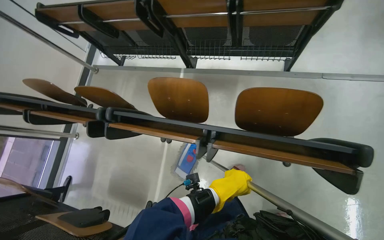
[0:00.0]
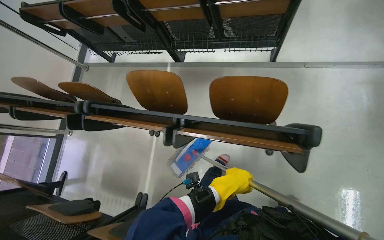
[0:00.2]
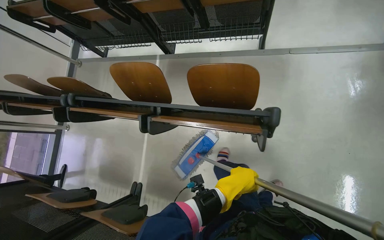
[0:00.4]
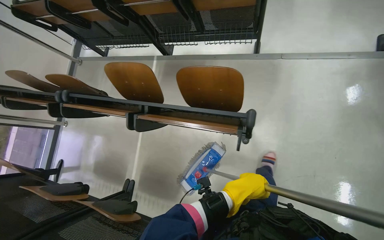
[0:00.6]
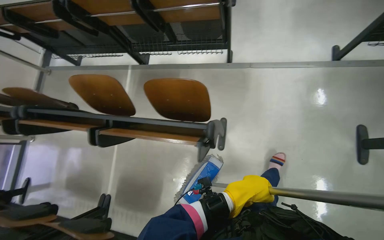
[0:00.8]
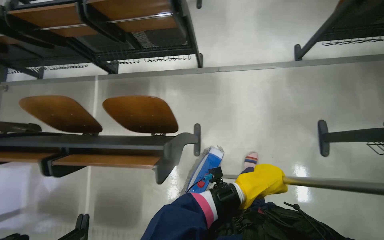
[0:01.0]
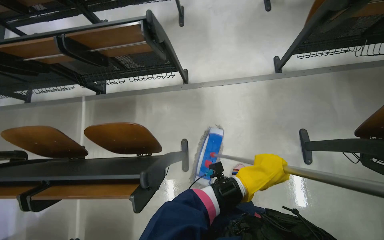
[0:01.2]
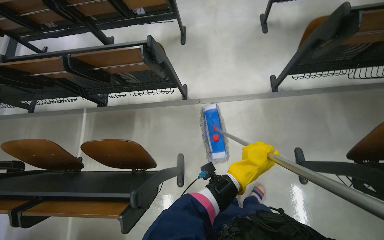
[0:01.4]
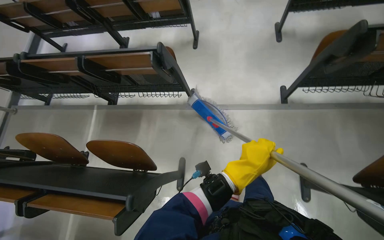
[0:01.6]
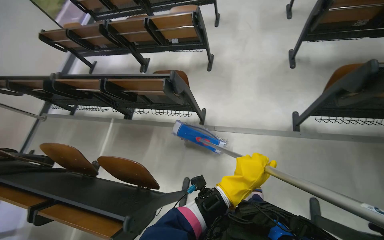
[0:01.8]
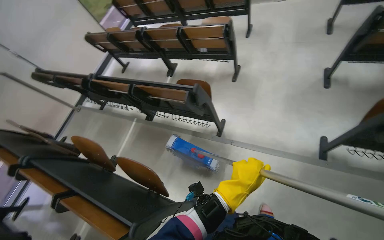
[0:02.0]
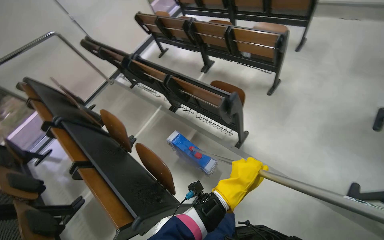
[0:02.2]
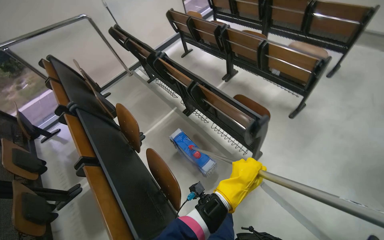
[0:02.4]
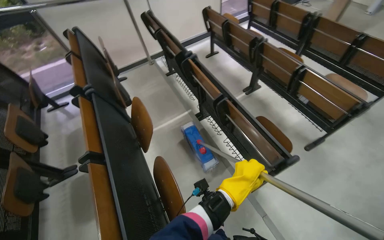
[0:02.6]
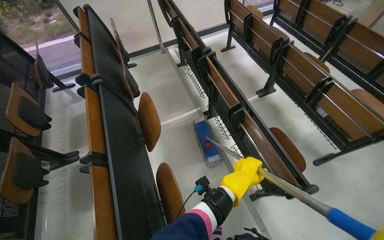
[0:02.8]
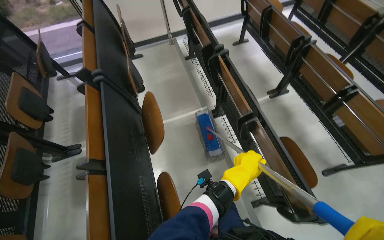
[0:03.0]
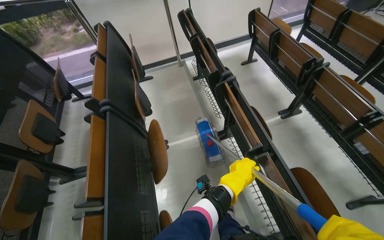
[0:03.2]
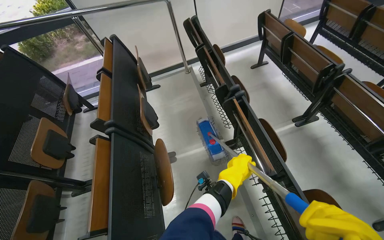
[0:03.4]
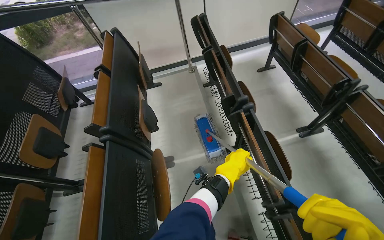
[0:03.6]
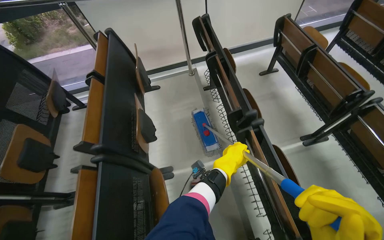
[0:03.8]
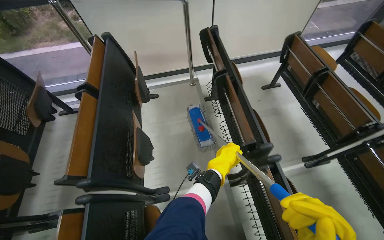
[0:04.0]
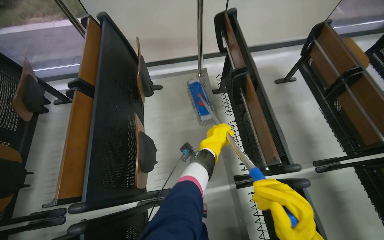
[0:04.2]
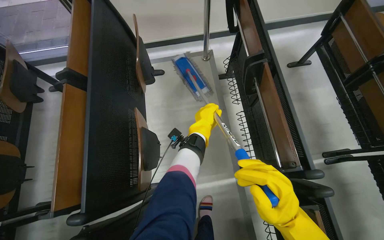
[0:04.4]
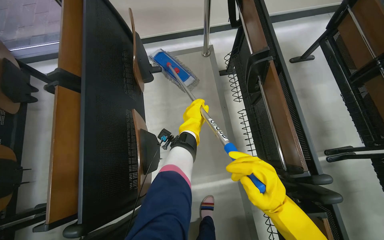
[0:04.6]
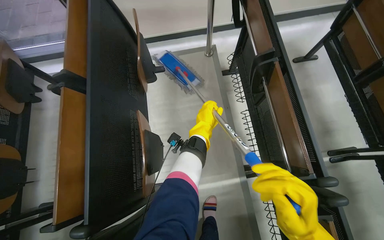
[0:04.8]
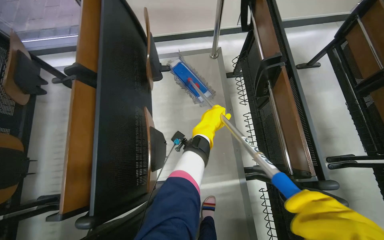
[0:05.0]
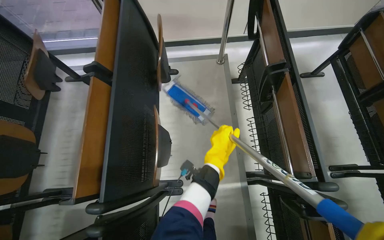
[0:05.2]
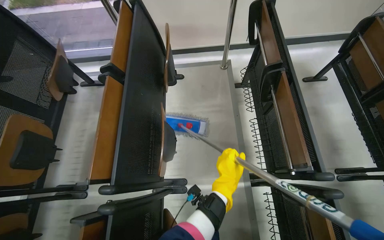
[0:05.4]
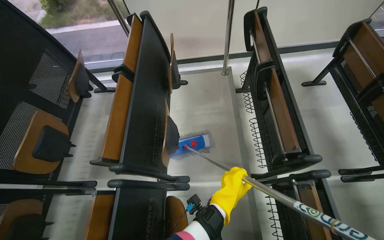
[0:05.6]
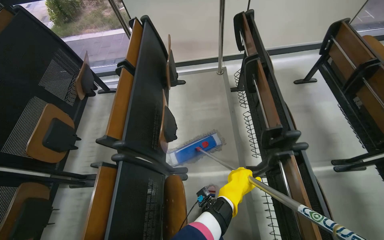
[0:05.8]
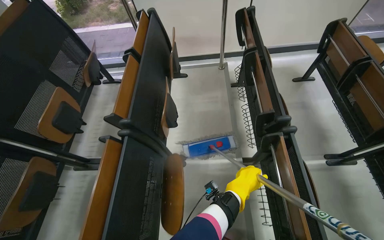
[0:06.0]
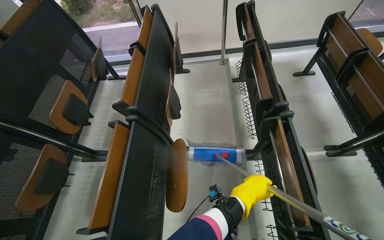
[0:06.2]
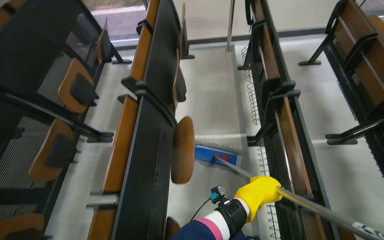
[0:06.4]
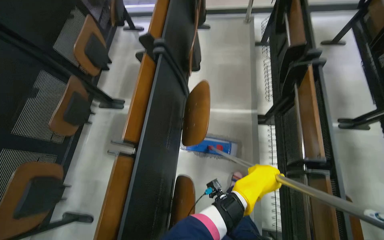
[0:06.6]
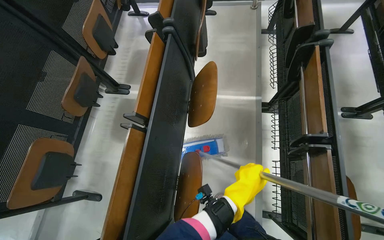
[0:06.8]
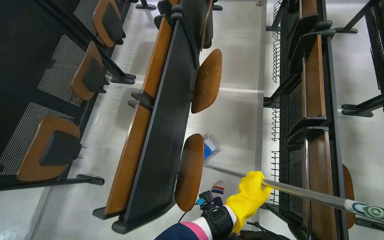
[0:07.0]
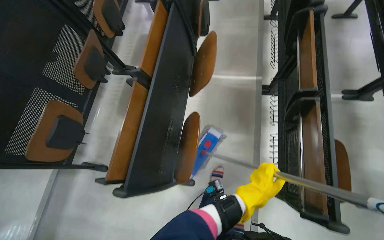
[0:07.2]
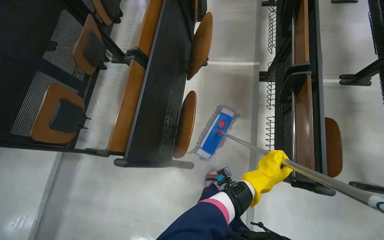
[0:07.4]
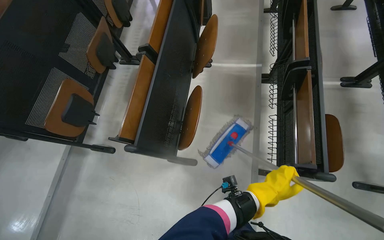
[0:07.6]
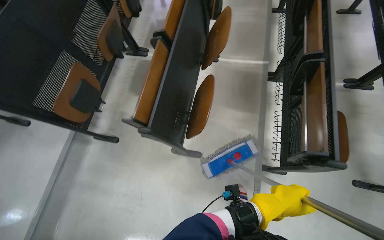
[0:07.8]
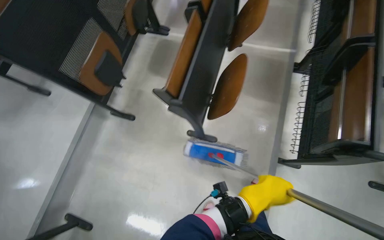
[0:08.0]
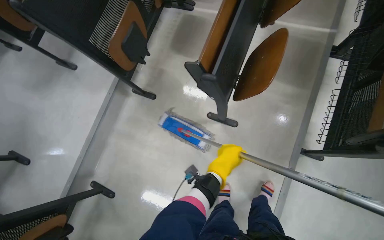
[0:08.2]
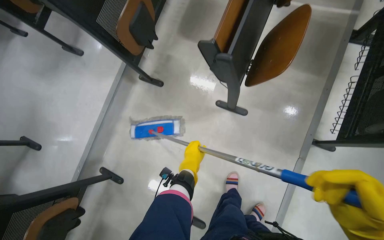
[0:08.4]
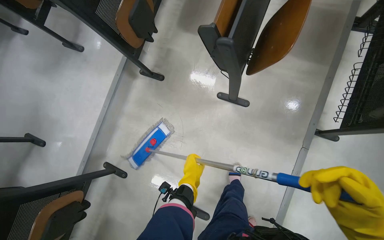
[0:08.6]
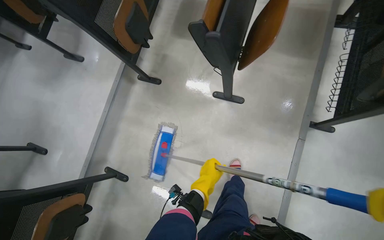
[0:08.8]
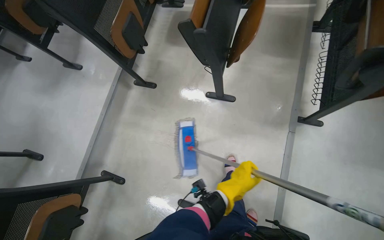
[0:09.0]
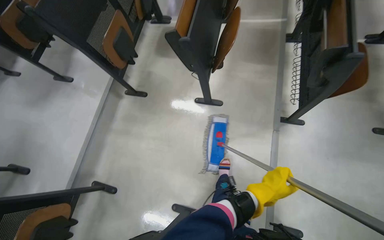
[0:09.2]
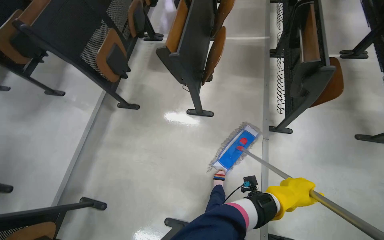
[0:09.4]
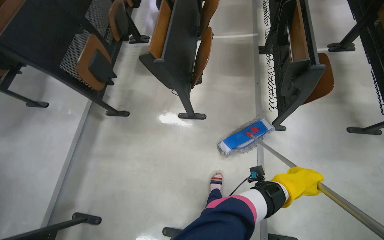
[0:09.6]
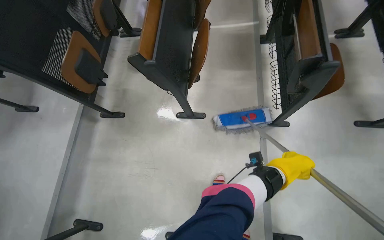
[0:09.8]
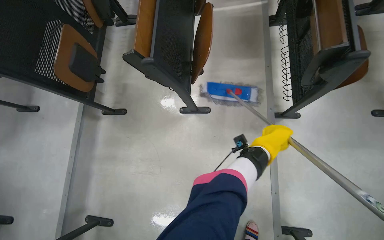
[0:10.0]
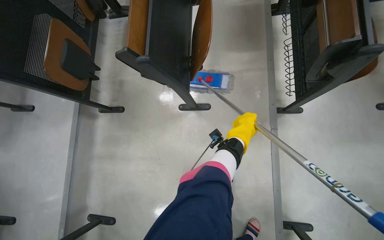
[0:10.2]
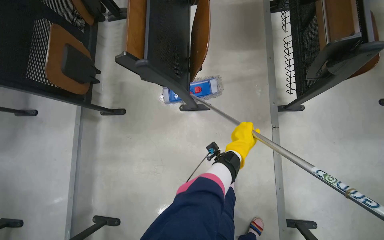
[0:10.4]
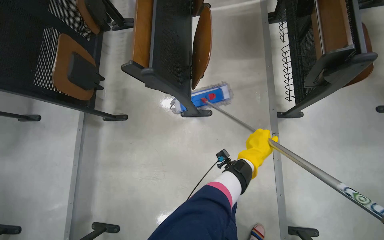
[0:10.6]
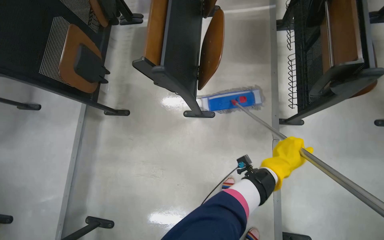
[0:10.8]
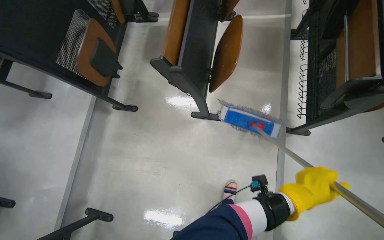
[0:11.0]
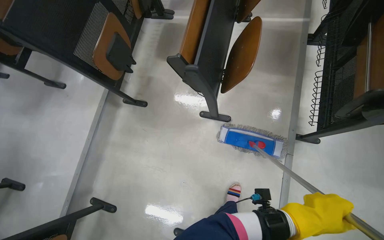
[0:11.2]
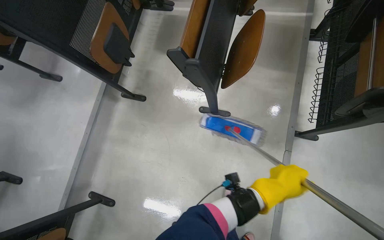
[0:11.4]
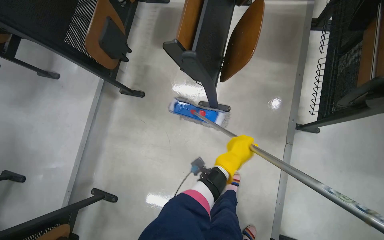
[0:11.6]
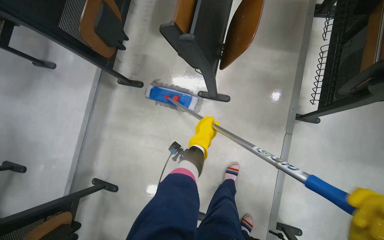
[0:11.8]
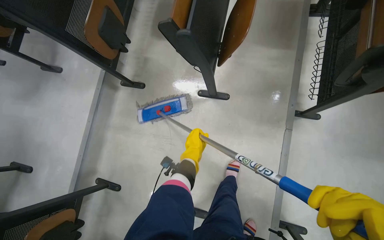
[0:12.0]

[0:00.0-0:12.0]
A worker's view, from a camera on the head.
Job: mopping floor.
The whole recording: Mopping lecture hall floor. The worker mops the floor of the lecture hall, moving between rows of seats.
0:00.0 to 0:01.6: The wearer moves to the right, roughly 90 cm.
0:01.6 to 0:03.0: The camera travels approximately 70 cm. The head turns to the left by about 65 degrees.
0:03.0 to 0:04.4: The head travels roughly 1 m.
0:04.4 to 0:06.0: The camera travels approximately 50 cm.
0:06.0 to 0:07.6: The head travels roughly 80 cm.
0:07.6 to 0:09.0: The camera travels some 60 cm.
0:09.0 to 0:10.4: The left hand moves up the picture and farther from the camera, about 30 cm.
0:10.4 to 0:12.0: The left hand heads to the left, covering roughly 25 cm.

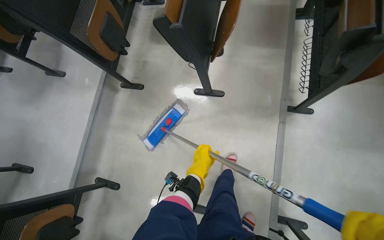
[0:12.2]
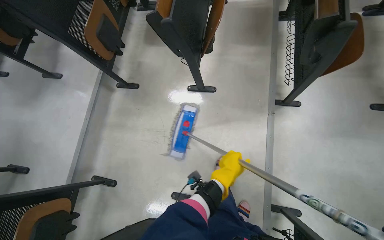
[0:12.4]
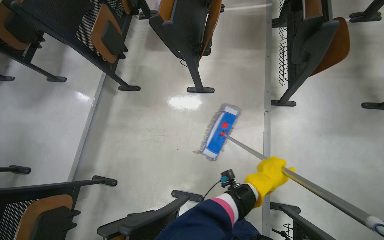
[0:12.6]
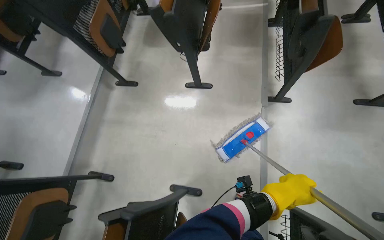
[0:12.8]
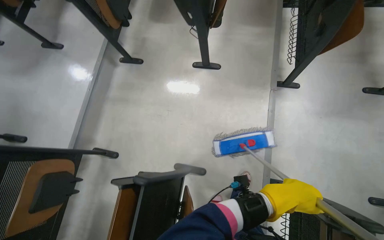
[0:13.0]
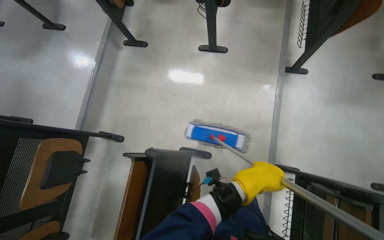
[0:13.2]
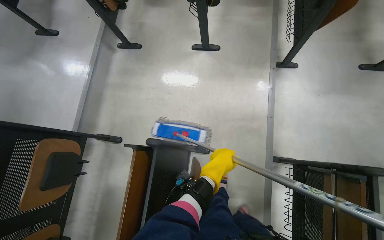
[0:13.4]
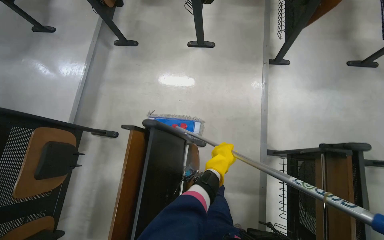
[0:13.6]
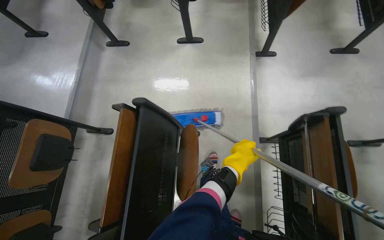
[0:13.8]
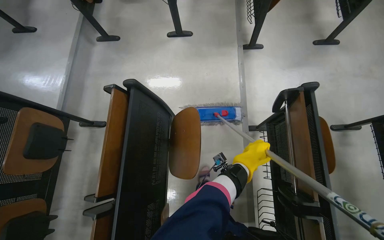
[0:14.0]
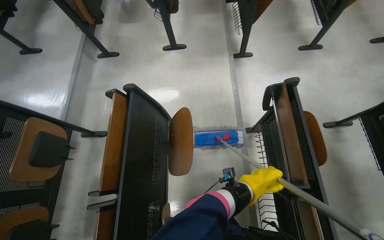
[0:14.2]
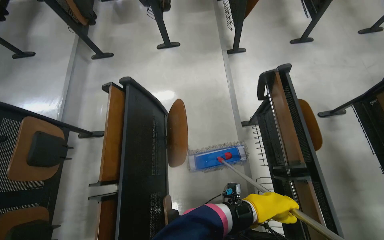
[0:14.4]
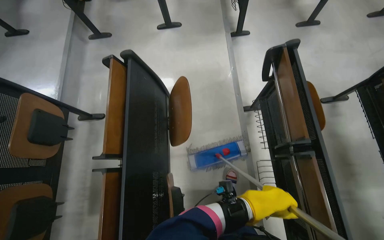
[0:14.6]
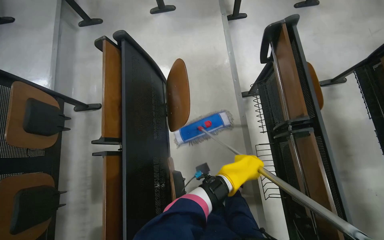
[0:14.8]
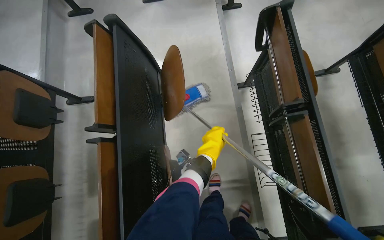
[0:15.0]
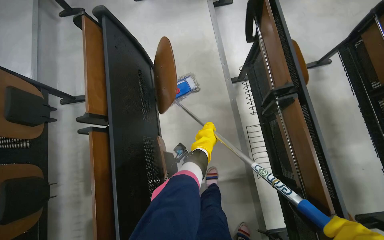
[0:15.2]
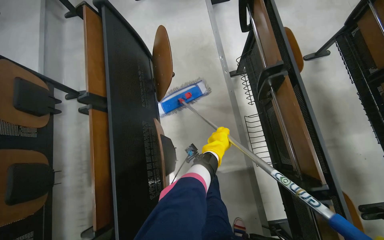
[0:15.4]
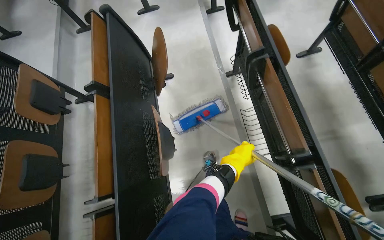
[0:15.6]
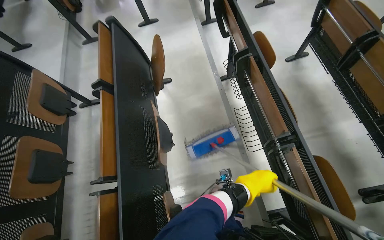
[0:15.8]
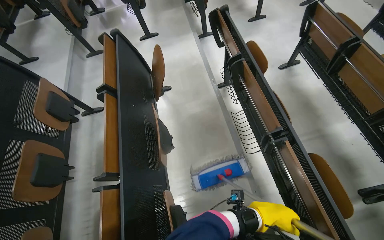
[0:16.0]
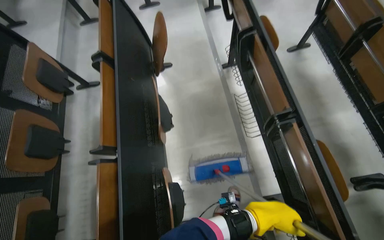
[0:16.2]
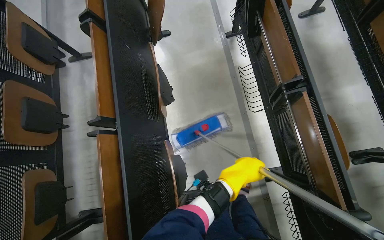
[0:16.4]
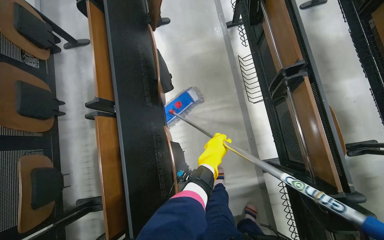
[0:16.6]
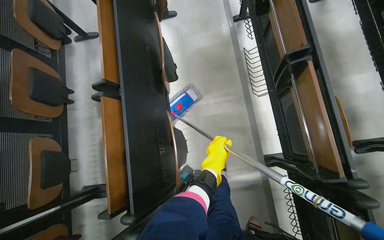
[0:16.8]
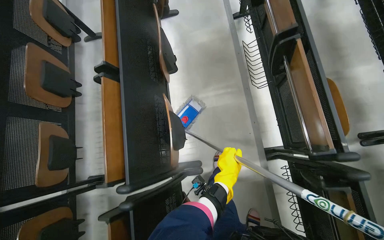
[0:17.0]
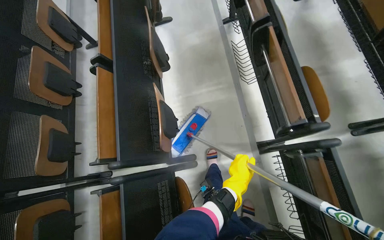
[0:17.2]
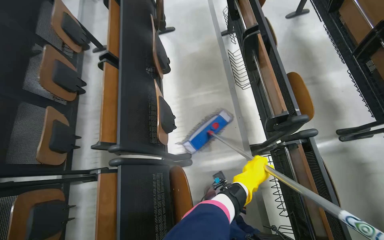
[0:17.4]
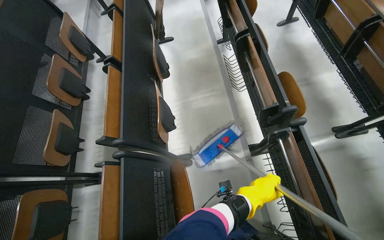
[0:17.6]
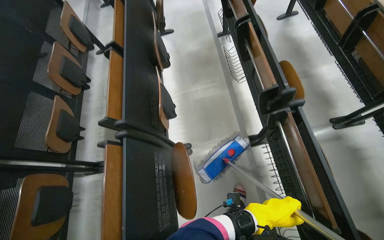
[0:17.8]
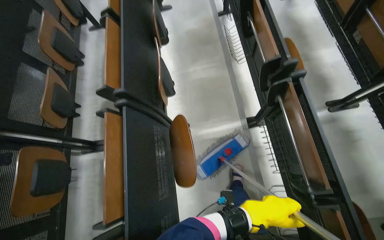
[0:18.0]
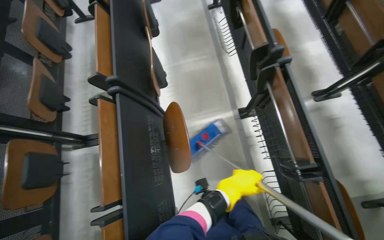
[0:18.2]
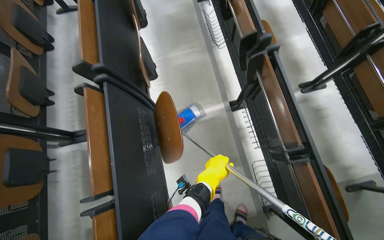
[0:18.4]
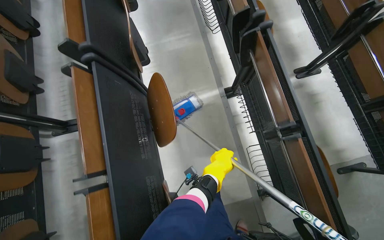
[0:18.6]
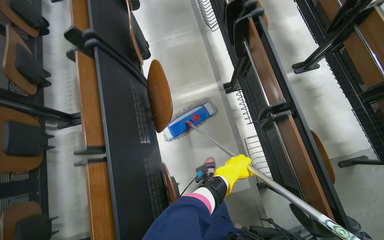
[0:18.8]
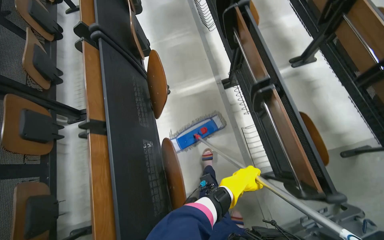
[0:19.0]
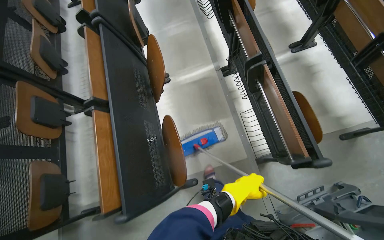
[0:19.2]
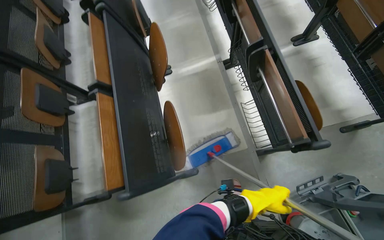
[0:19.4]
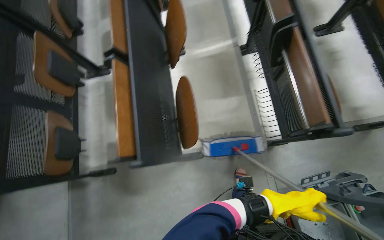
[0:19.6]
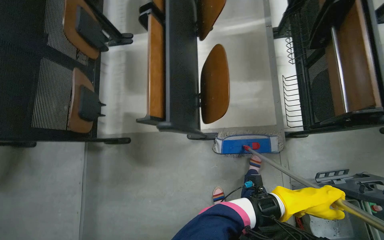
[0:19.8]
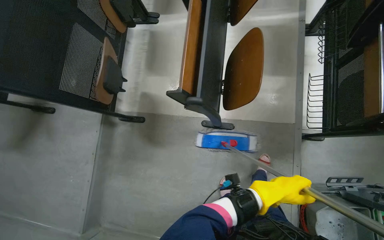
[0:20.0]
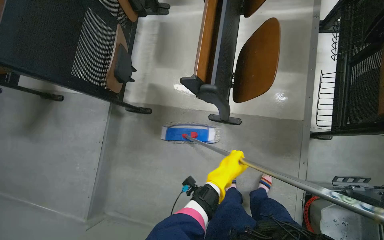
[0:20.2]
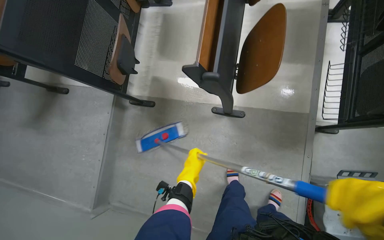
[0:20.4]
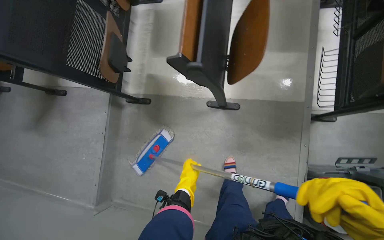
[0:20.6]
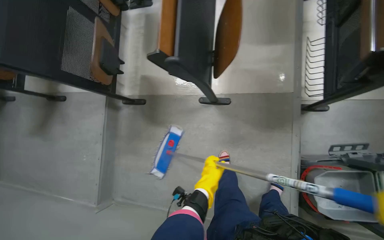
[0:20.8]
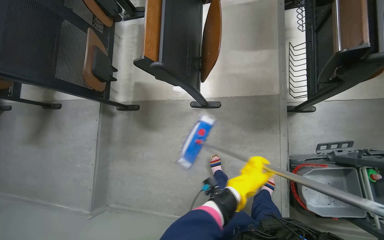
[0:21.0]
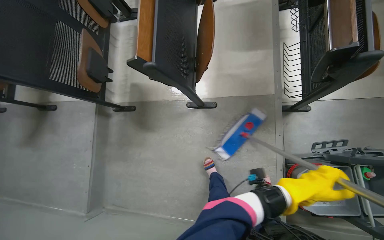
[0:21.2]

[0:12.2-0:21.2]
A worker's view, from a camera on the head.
Job: mopping floor.
The whole recording: Mopping lecture hall floor. The worker mops the floor of the lecture hall, moving between rows of seats.
0:12.2 to 0:13.8: The head travels some 80 cm.
0:13.8 to 0:15.2: The camera is carried approximately 50 cm.
0:15.2 to 0:16.6: The wearer moves roughly 60 cm.
0:16.6 to 0:18.2: The wearer moves some 80 cm.
0:18.2 to 0:19.8: The wearer moves roughly 80 cm.
0:19.8 to 0:21.2: The left hand shifts roughly 15 cm nearer to the camera, and reaches about 60 cm to the left, then returns.
